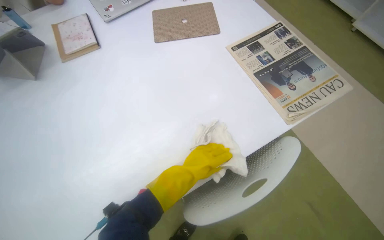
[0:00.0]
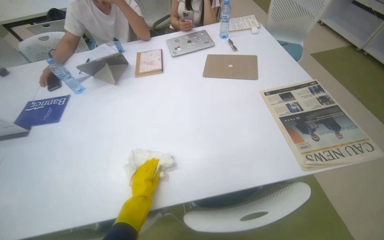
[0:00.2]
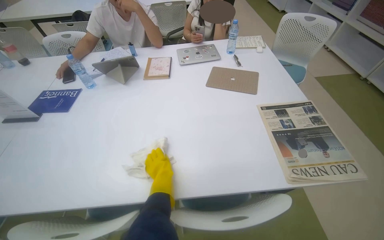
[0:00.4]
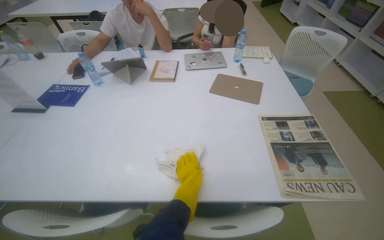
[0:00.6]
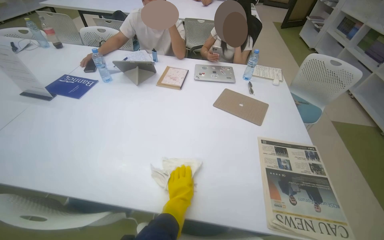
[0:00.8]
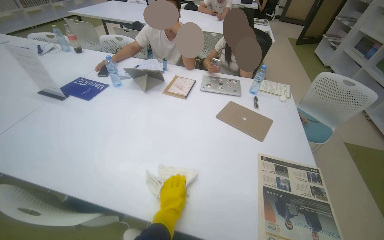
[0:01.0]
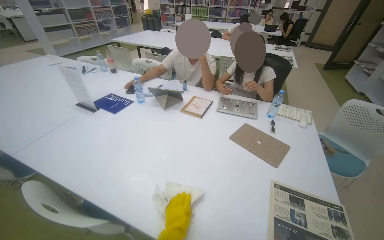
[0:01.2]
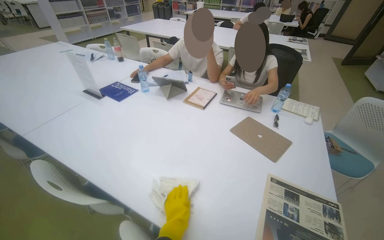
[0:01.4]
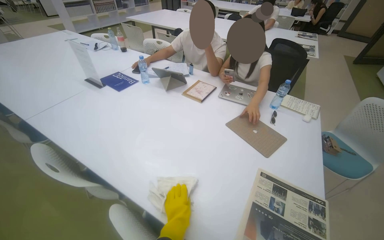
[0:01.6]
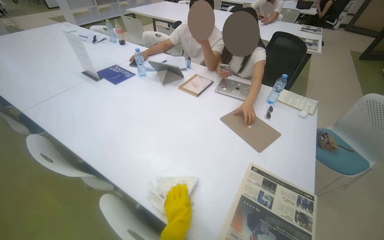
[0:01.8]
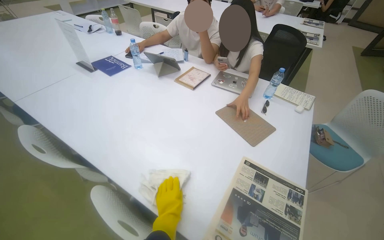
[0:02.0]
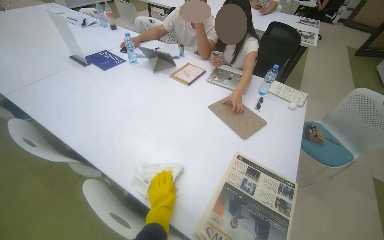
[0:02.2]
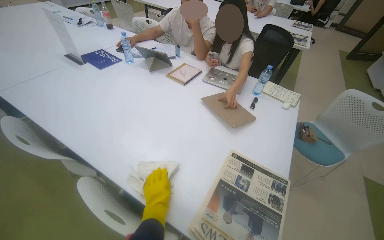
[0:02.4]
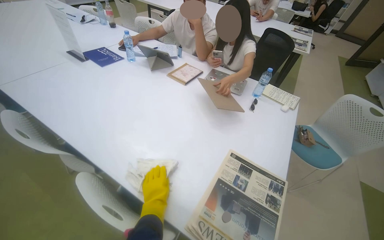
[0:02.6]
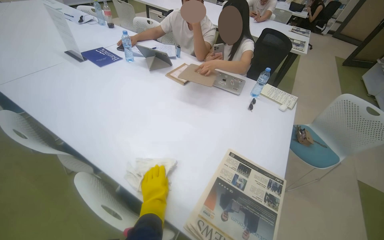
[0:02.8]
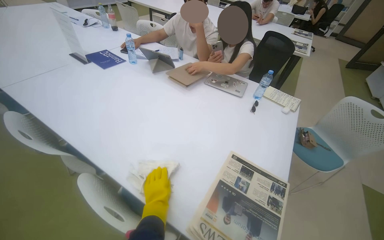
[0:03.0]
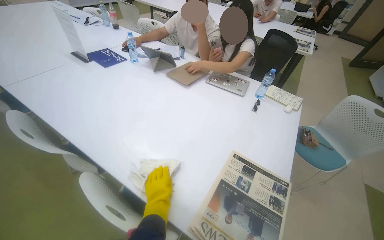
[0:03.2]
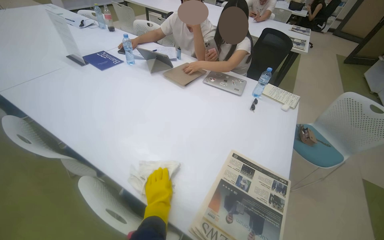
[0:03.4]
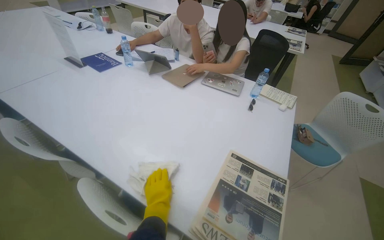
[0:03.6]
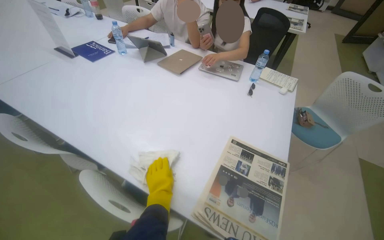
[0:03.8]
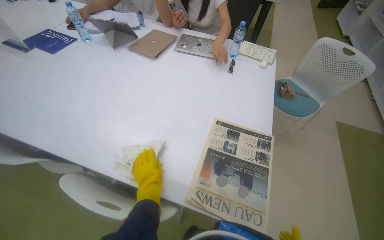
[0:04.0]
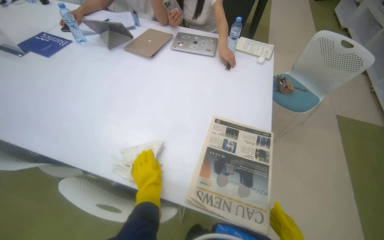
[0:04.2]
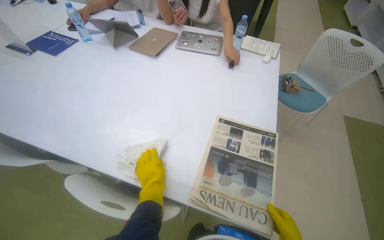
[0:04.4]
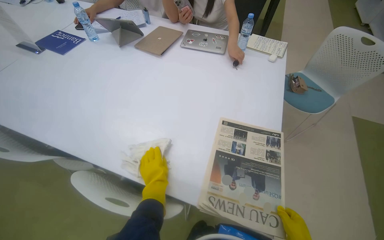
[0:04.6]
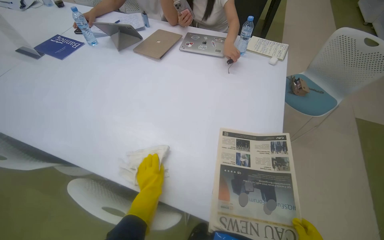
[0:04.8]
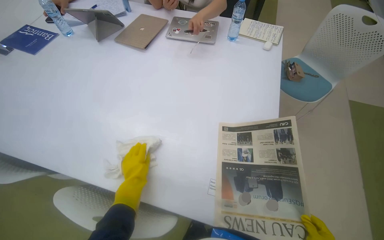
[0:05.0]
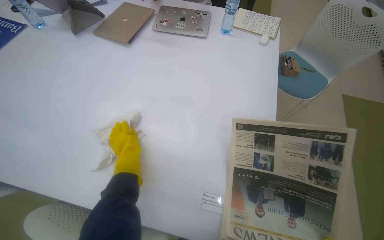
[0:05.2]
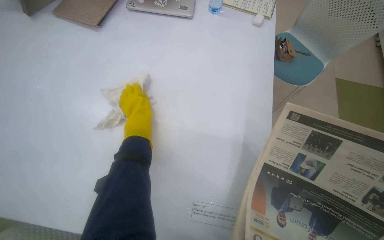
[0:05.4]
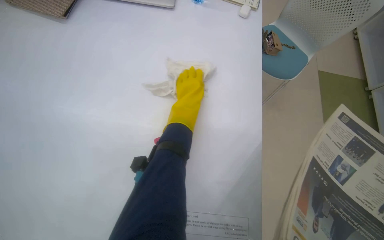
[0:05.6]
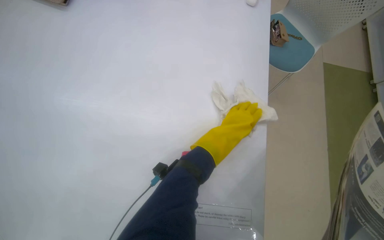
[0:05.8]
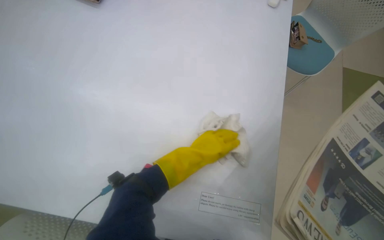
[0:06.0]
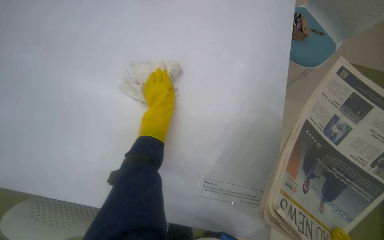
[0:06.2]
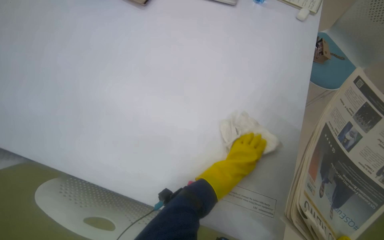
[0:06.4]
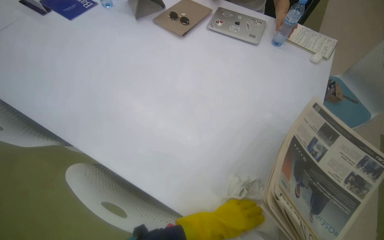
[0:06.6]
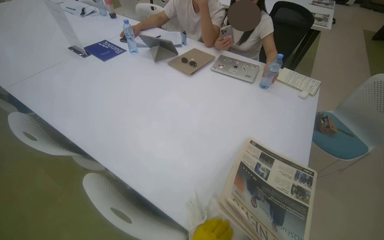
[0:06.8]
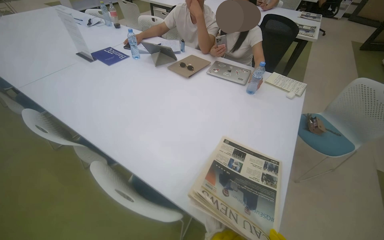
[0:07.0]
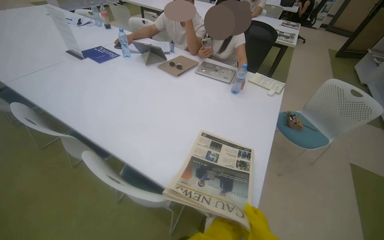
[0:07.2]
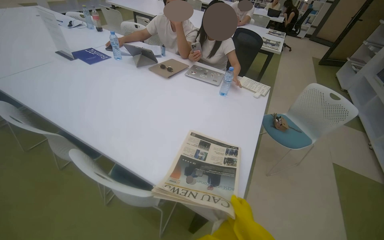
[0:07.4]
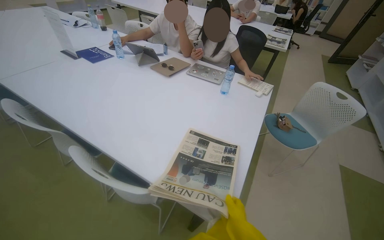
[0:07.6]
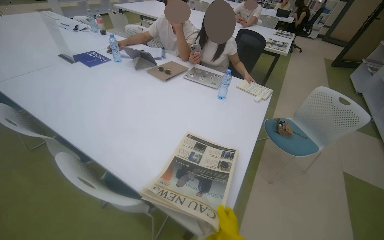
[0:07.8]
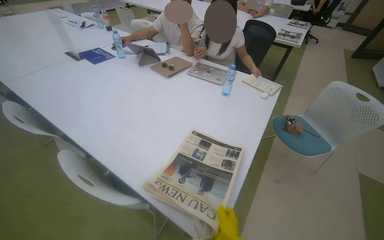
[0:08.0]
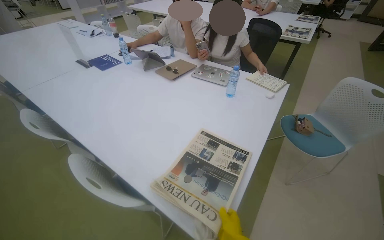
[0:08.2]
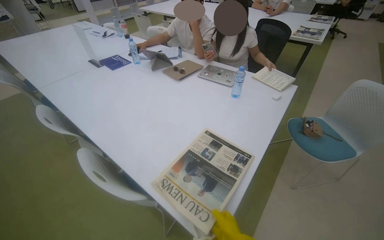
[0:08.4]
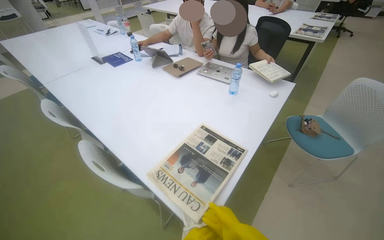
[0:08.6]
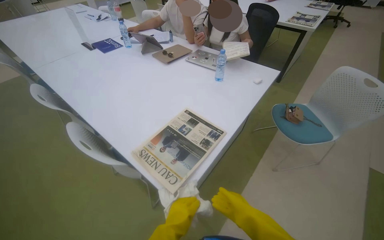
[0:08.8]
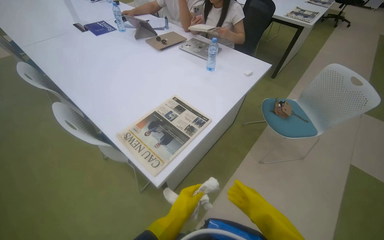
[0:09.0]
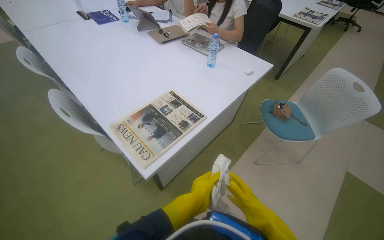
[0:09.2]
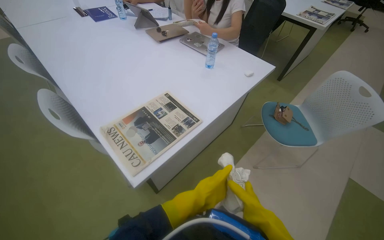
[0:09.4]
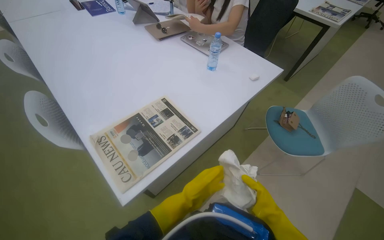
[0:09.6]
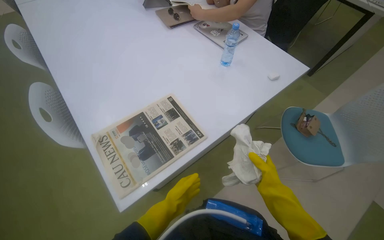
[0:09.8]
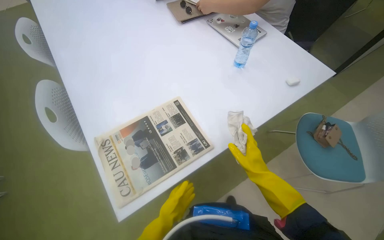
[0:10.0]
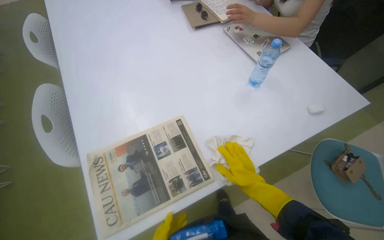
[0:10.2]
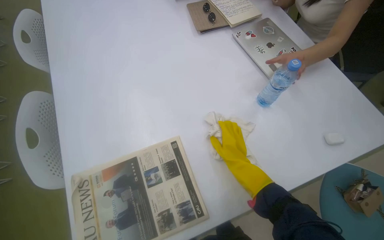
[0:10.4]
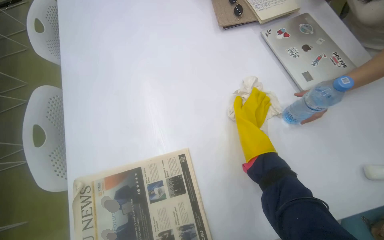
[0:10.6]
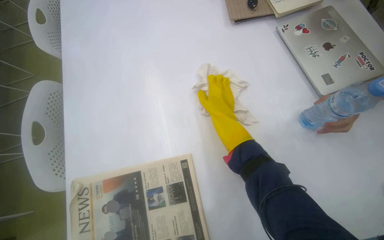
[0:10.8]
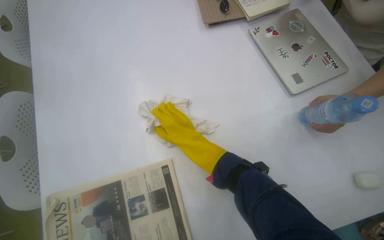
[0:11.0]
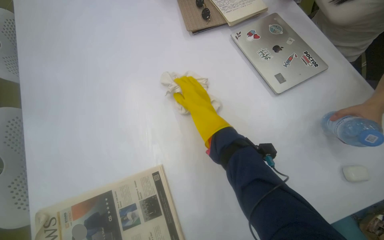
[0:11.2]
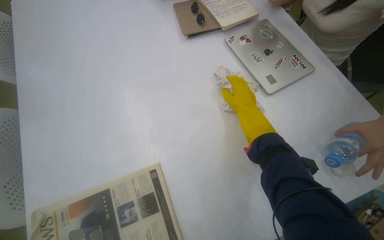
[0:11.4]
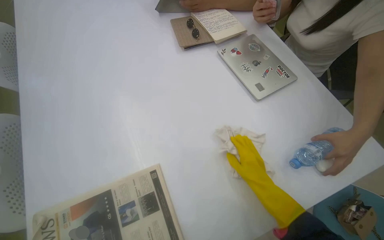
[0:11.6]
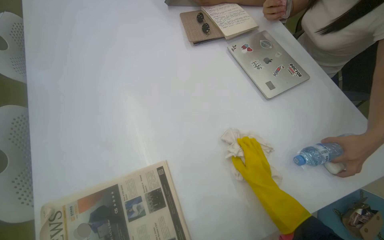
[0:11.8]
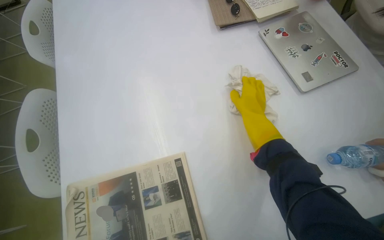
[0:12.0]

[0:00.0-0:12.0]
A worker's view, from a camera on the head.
Job: wiping surfaces.
The whole recording: Cleaning table surface. The worker wipes the table surface with a cloth, moving items and adjusting the cloth as needed.
0:00.0 to 0:01.6: The wearer looks some 60 degrees further to the left. The view tips upward by about 25 degrees.
0:06.0 to 0:07.6: The wearer looks about 15 degrees further upward.
0:09.0 to 0:10.4: The camera is carried about 60 cm. The wearer looks about 25 degrees further to the left. The view tips downward by about 15 degrees.

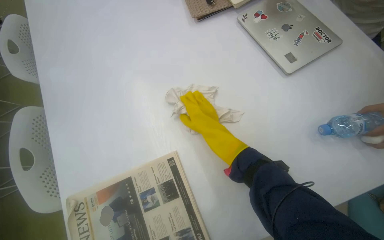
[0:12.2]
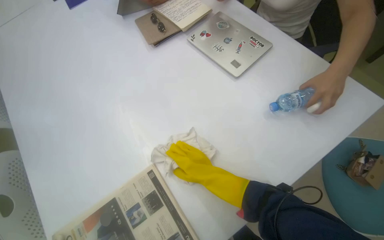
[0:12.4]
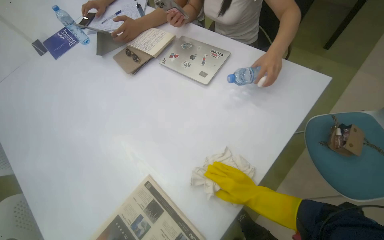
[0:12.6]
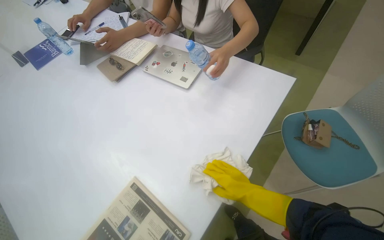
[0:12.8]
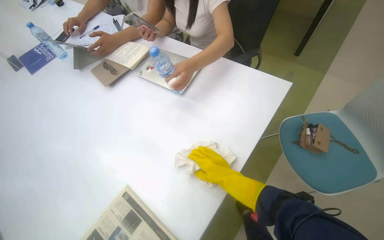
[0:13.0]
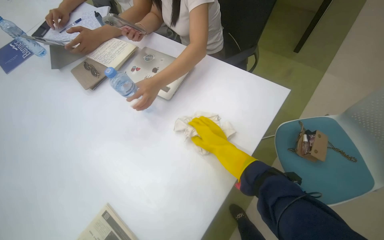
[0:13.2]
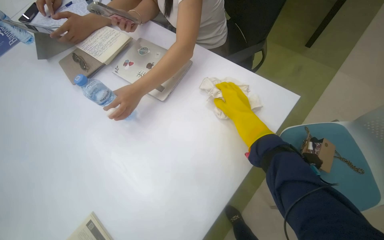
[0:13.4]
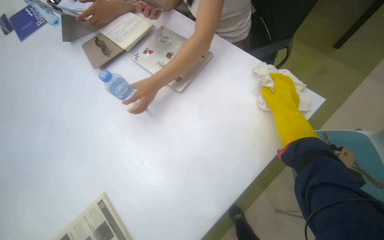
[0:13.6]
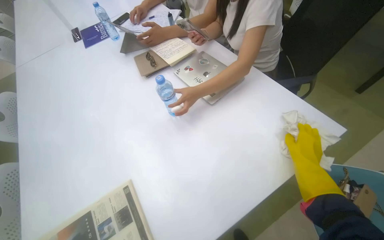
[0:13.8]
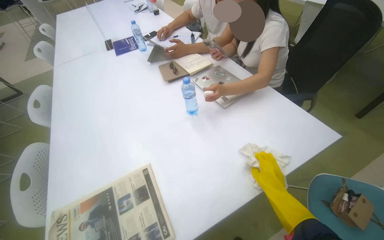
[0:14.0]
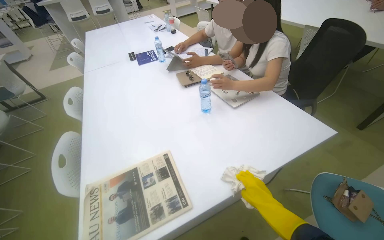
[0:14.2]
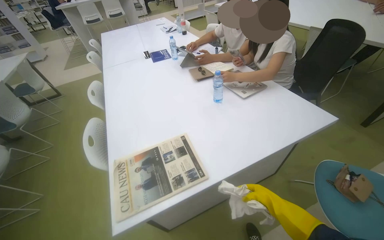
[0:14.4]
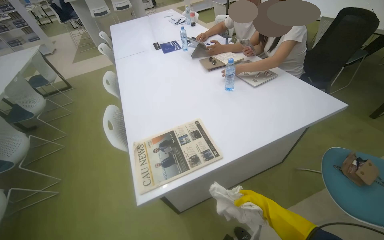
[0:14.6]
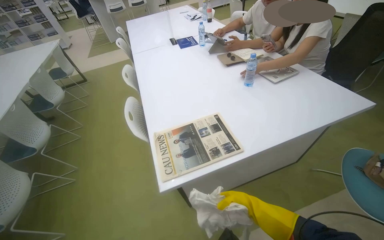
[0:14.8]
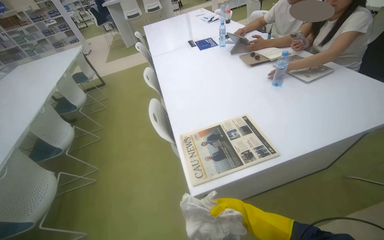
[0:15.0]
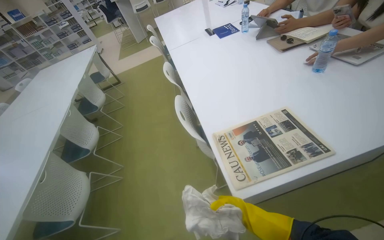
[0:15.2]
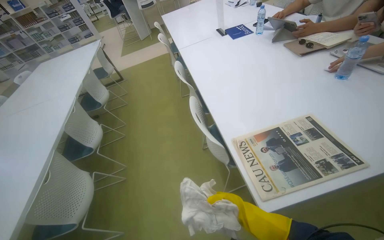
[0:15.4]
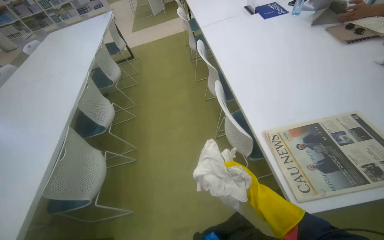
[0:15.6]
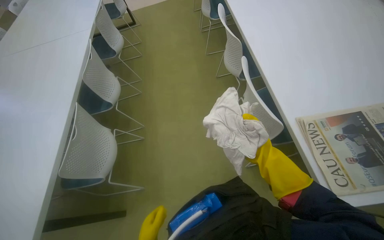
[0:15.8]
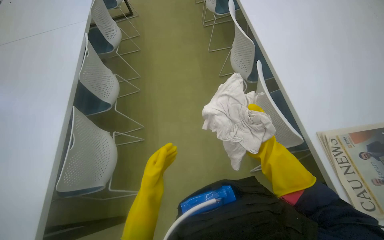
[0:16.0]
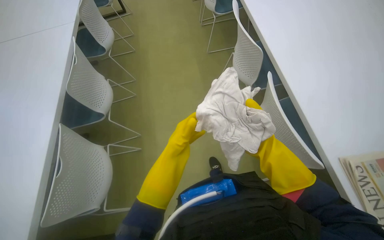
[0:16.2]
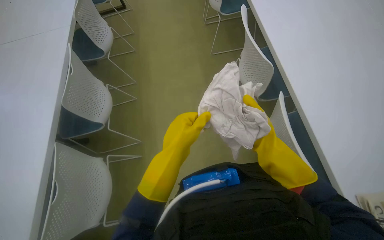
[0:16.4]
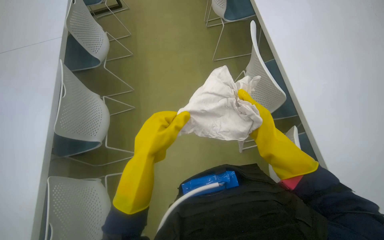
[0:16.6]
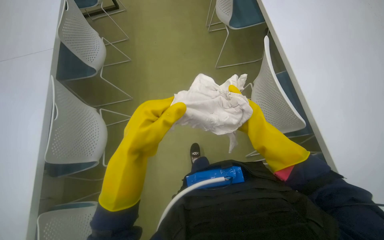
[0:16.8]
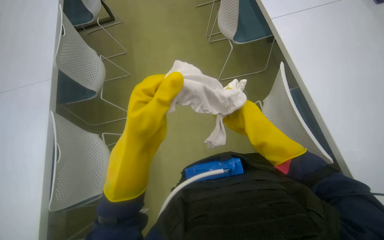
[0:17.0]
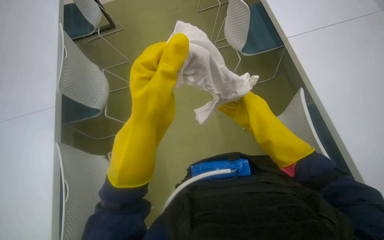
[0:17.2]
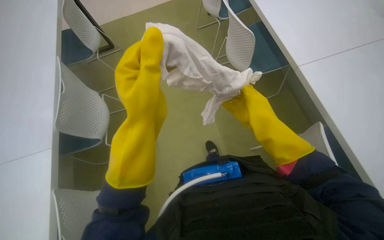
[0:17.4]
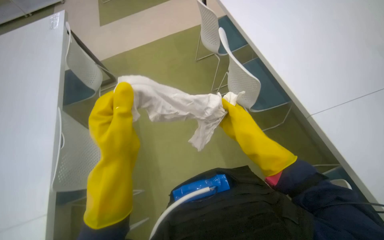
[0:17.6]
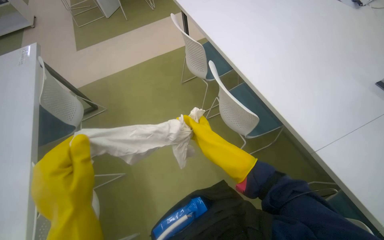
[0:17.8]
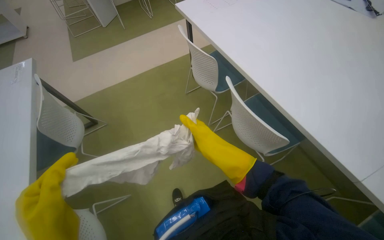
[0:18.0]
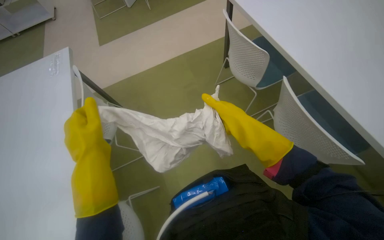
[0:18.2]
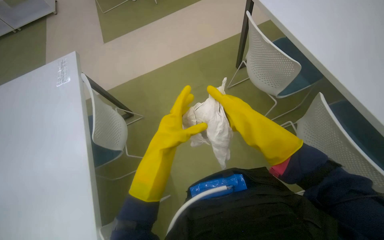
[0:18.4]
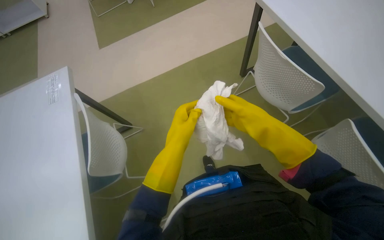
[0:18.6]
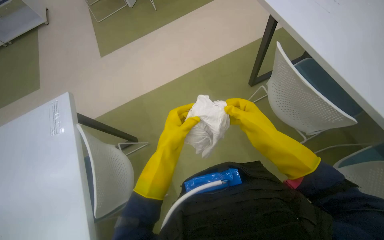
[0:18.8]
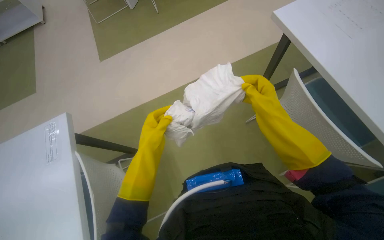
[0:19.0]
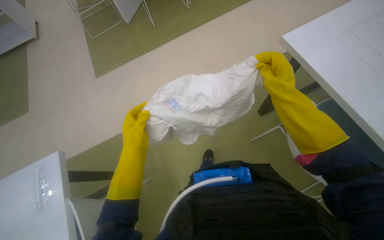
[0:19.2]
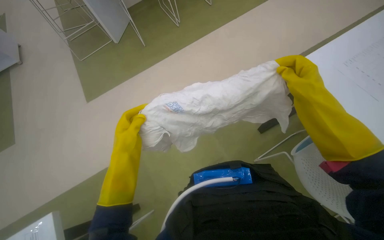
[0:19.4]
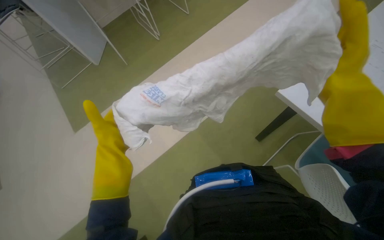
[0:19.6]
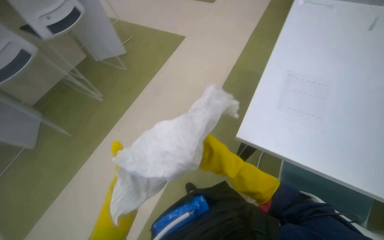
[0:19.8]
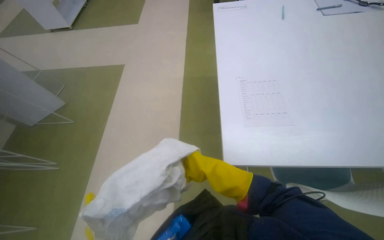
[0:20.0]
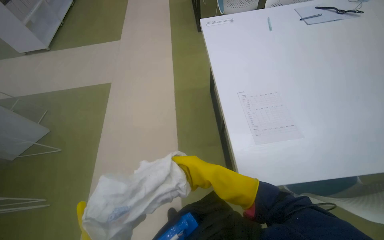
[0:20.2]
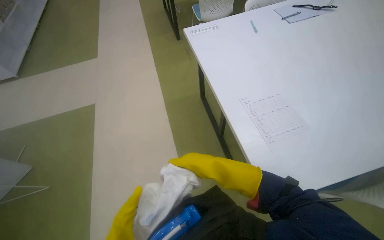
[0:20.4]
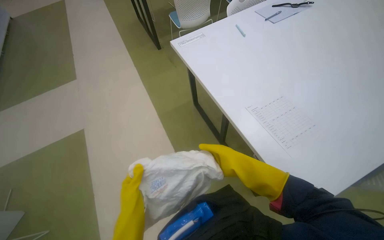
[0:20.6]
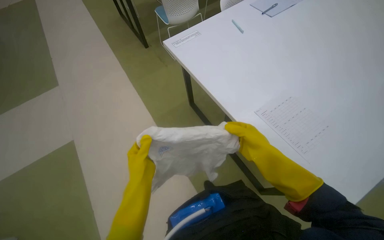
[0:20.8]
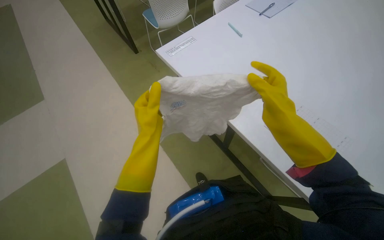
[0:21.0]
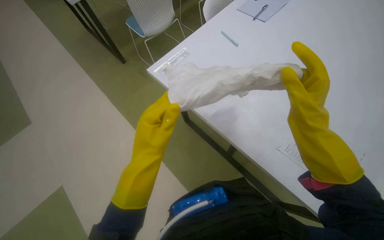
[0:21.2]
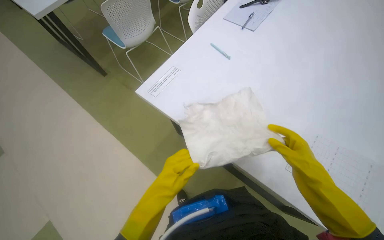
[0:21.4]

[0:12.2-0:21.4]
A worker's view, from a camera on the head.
Job: wiping surfaces.
The whole recording: Cleaning table surface. The worker wipes the table surface with a cloth, moving items and adjusting the cloth as needed.
0:12.2 to 0:13.8: The view tips upward by roughly 15 degrees.
0:13.8 to 0:15.2: The wearer moves about 70 cm. The view pans to the left by roughly 15 degrees.
0:15.2 to 0:16.8: The view tilts roughly 10 degrees downward.
0:16.8 to 0:18.4: The camera is carried roughly 60 cm.
0:18.4 to 0:19.8: The wearer looks some 35 degrees further to the right. The camera pitches upward, by roughly 20 degrees.
0:19.8 to 0:21.4: The wearer moves roughly 70 cm. The head turns to the right by approximately 60 degrees.
